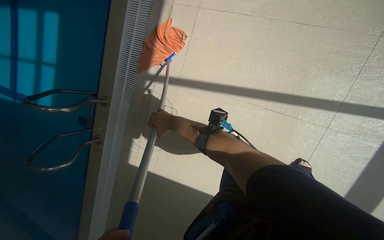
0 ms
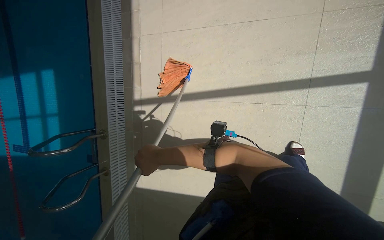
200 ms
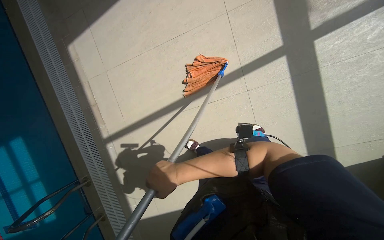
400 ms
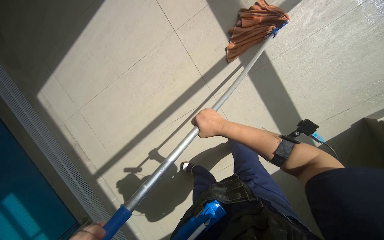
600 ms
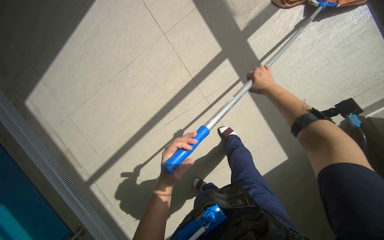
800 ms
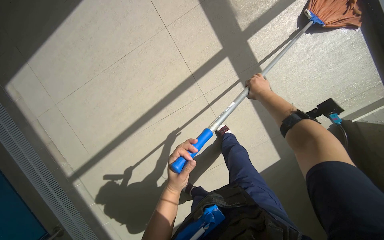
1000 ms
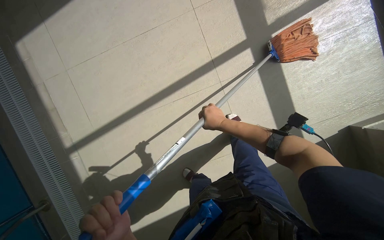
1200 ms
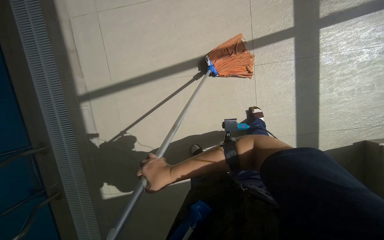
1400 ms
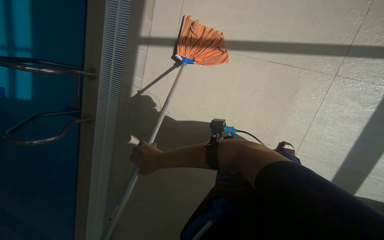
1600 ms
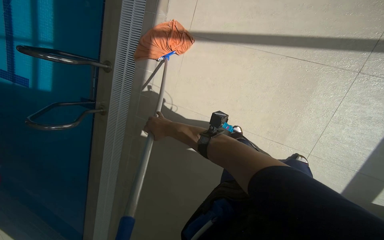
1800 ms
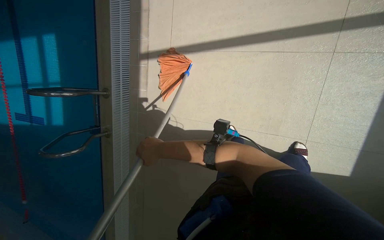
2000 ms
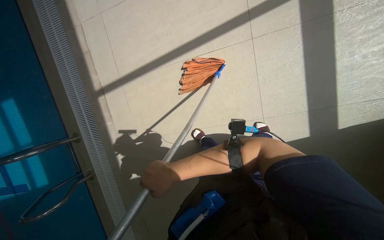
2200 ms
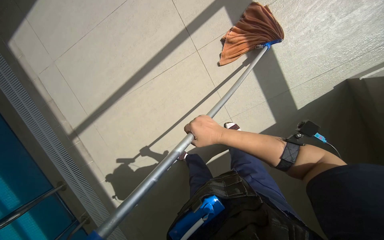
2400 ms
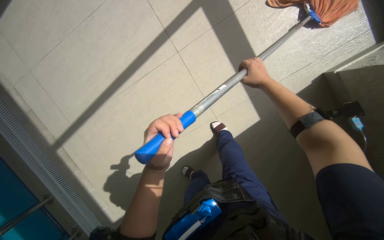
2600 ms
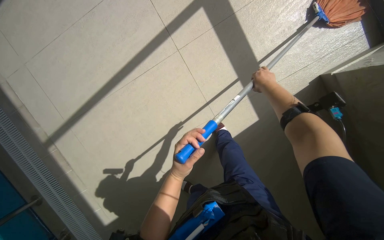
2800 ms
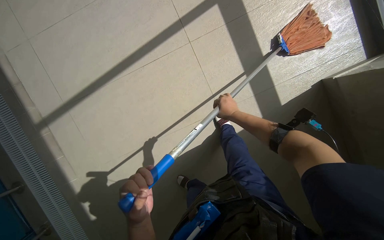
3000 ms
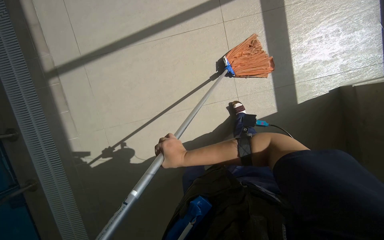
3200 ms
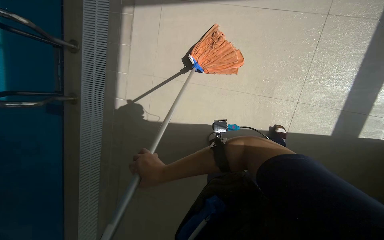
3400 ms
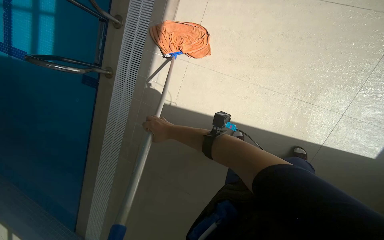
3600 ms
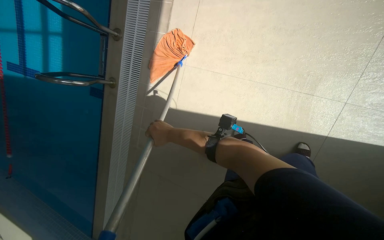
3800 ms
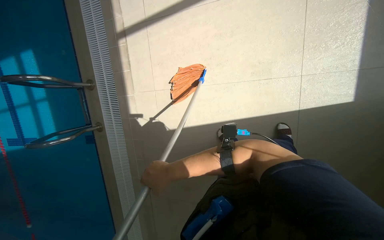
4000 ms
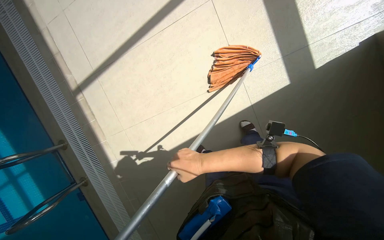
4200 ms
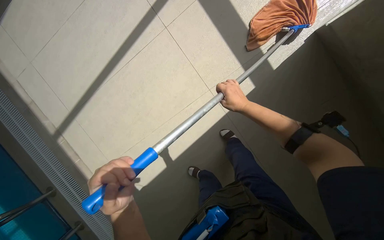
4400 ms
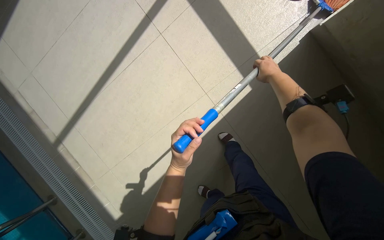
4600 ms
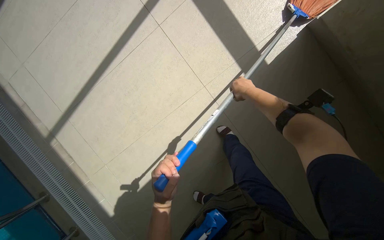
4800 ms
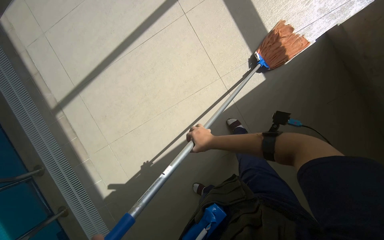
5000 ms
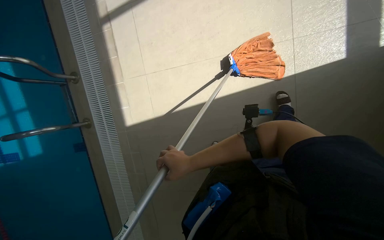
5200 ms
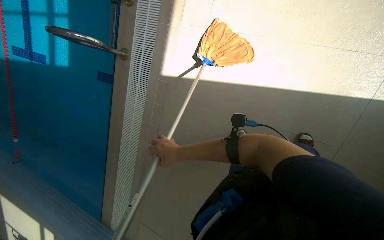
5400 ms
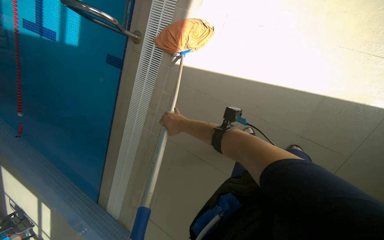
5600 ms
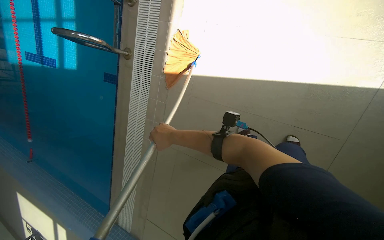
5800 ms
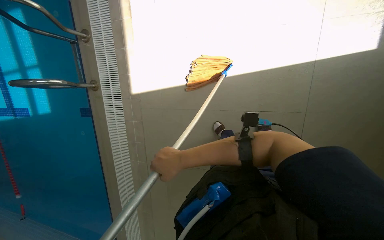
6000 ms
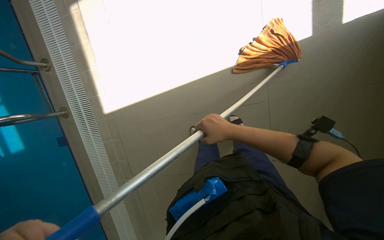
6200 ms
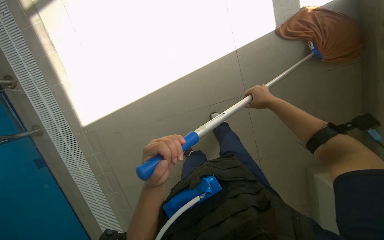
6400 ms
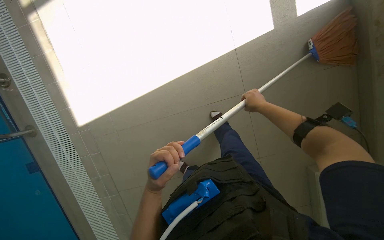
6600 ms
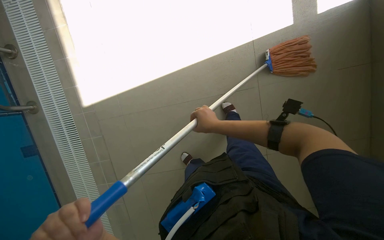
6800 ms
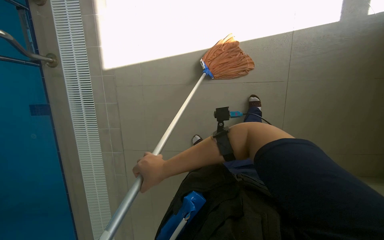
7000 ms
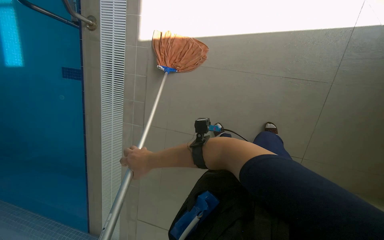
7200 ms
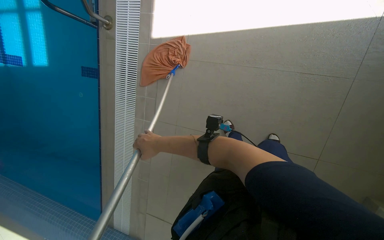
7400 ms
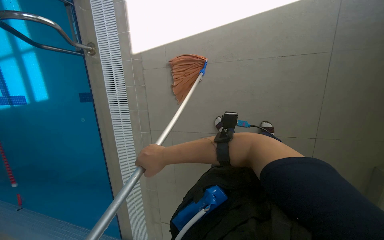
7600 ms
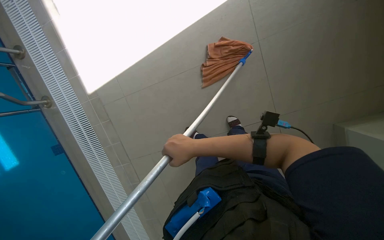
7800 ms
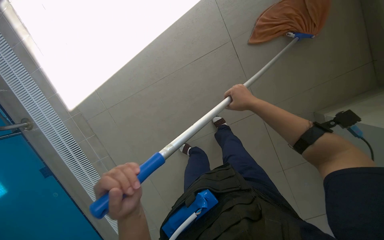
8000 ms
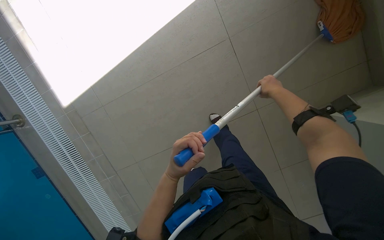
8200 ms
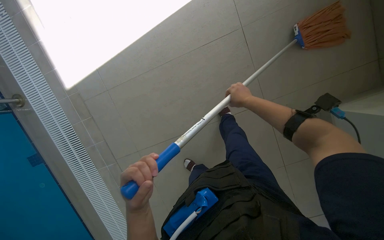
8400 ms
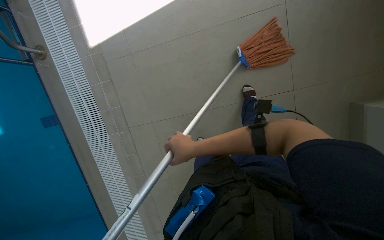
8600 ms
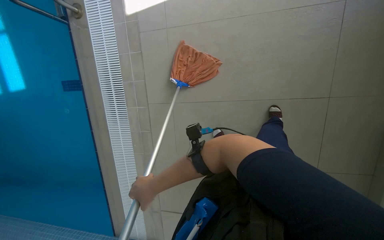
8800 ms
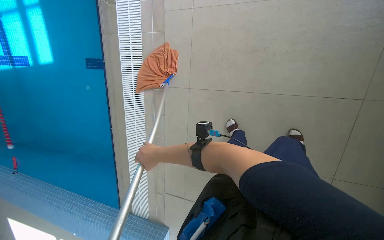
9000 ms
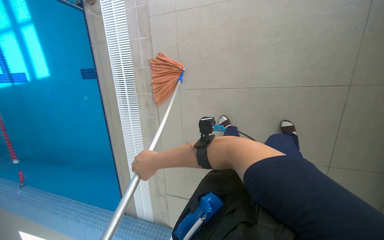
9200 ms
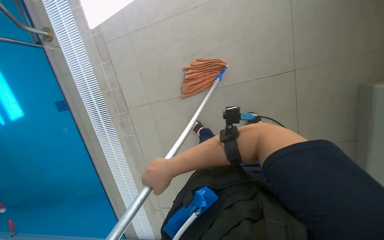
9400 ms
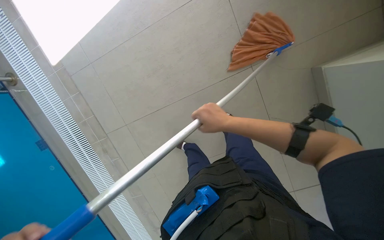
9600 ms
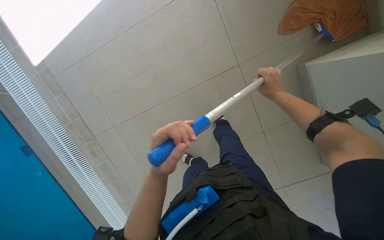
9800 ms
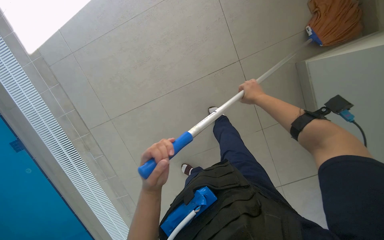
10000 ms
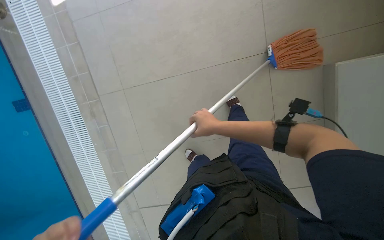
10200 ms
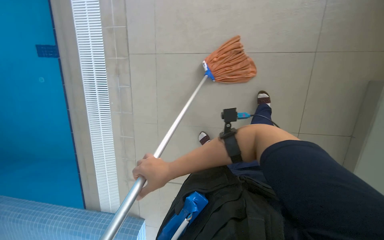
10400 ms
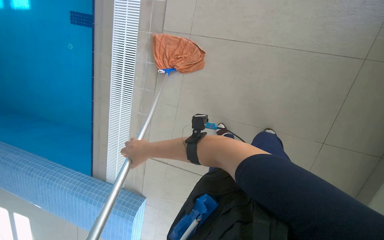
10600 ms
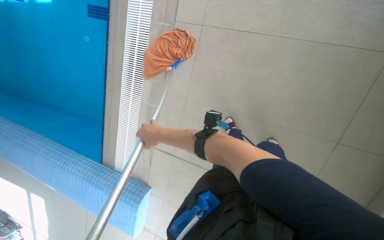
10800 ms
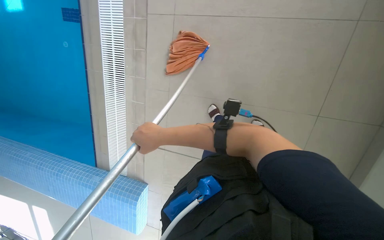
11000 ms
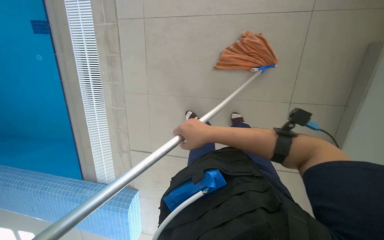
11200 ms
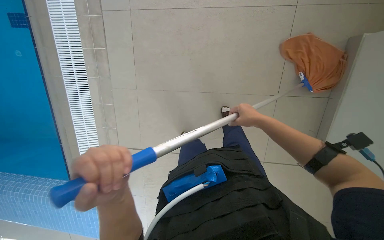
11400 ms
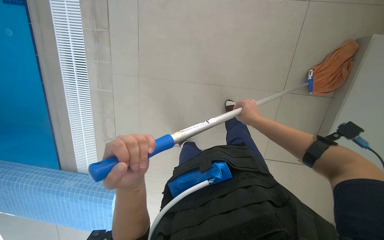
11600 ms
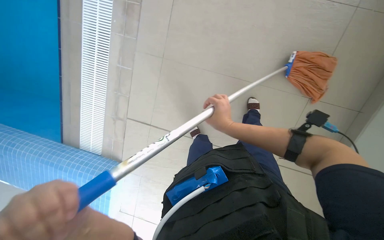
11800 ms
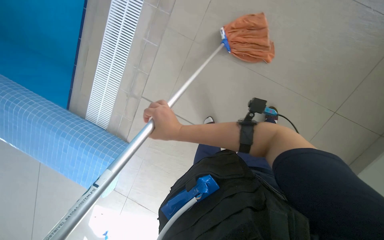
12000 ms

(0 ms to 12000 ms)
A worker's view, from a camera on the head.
Job: mopping floor.
The whole recording: Mopping pool deck. The worker mops the tiled floor next to the swimming pool.
0 ms - 1600 ms: The wearer looks roughly 10 degrees further upward. The scene rotates counterclockwise by approximately 25 degrees.
1600 ms - 3000 ms: The camera is carried approximately 50 cm. The camera pitches upward, by approximately 15 degrees. The scene rotates counterclockwise by roughly 40 degrees.
3000 ms - 4400 ms: The head travels roughly 40 cm. The view tips upward by some 15 degrees. Everything in view rotates roughly 40 degrees counterclockwise.
6000 ms - 7600 ms: The right hand goes to the right and returns, approximately 35 cm each way.
9000 ms - 10400 ms: The right hand shifts about 15 cm nearer to the camera, and moves roughly 50 cm to the right and comes back.
10400 ms - 12000 ms: The right hand swings left and right, about 40 cm each way, with 2 reversals.

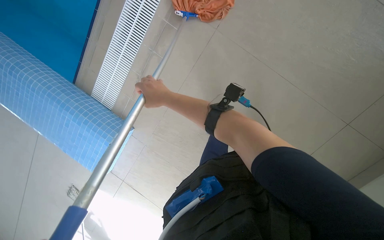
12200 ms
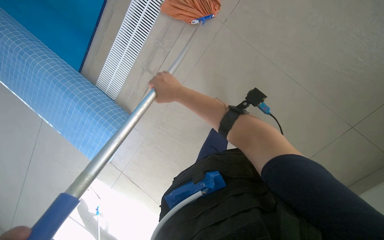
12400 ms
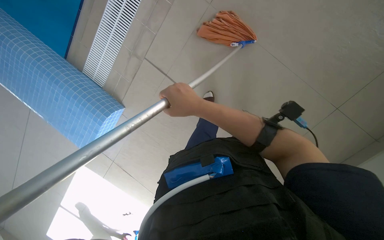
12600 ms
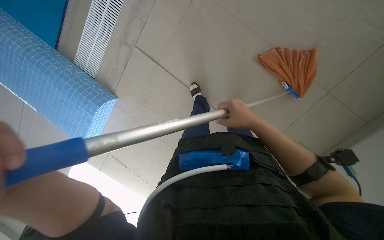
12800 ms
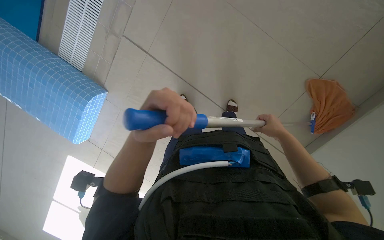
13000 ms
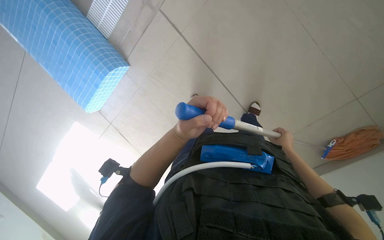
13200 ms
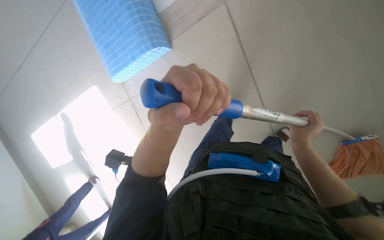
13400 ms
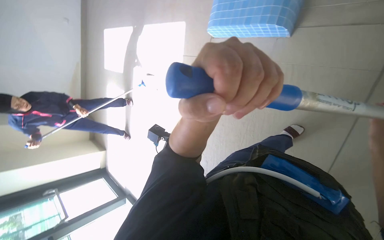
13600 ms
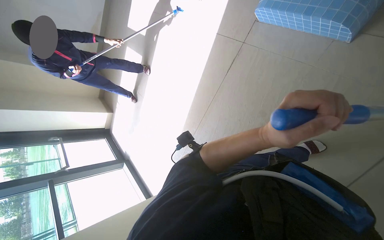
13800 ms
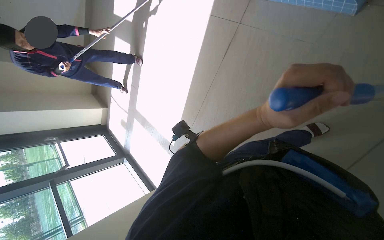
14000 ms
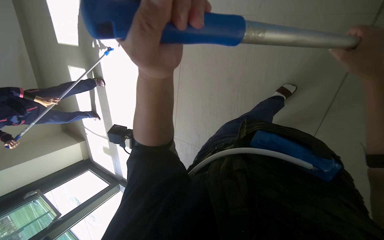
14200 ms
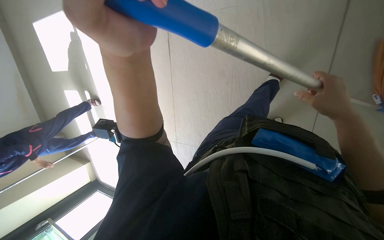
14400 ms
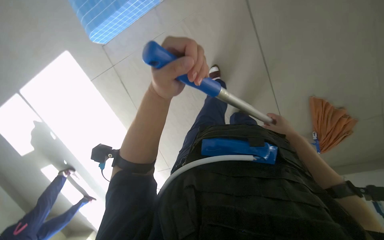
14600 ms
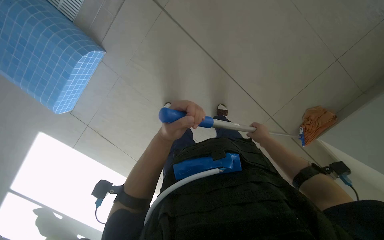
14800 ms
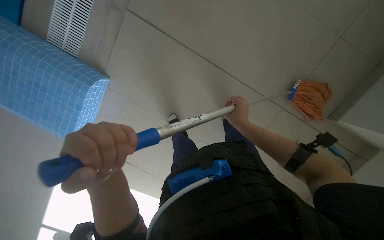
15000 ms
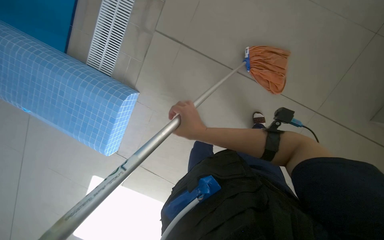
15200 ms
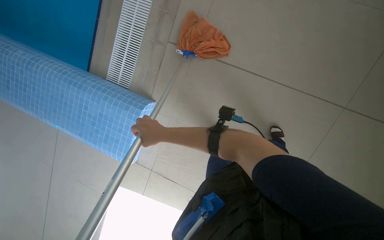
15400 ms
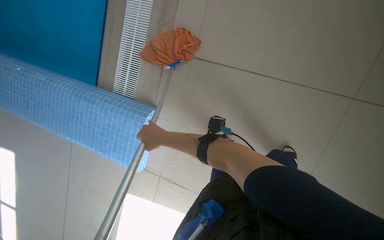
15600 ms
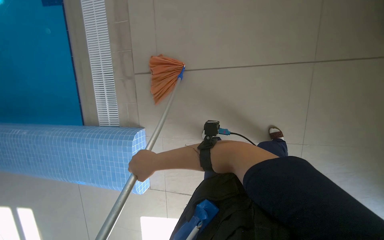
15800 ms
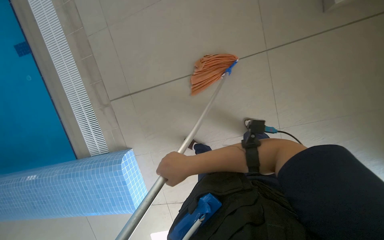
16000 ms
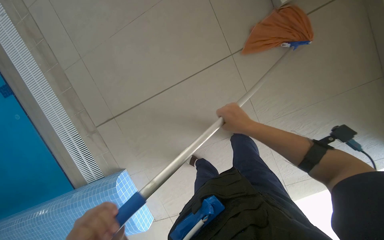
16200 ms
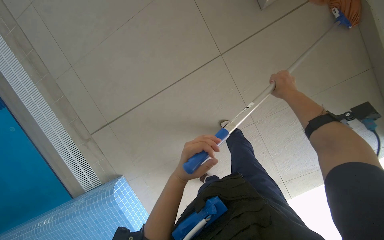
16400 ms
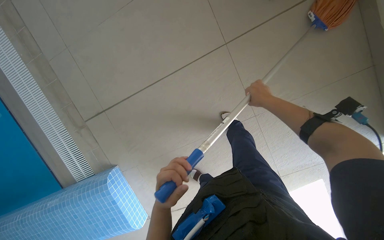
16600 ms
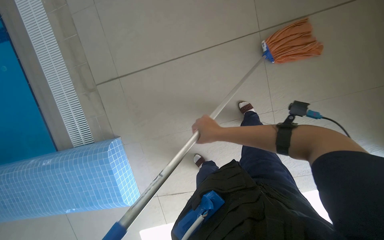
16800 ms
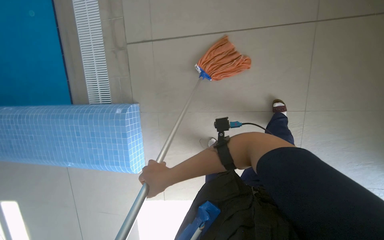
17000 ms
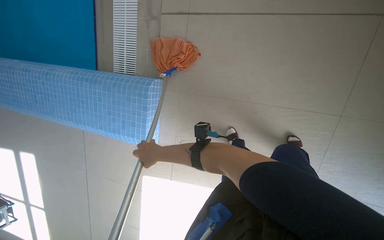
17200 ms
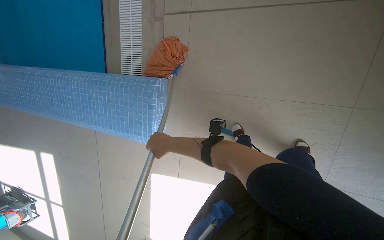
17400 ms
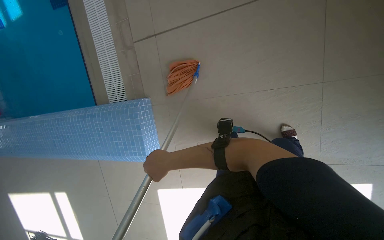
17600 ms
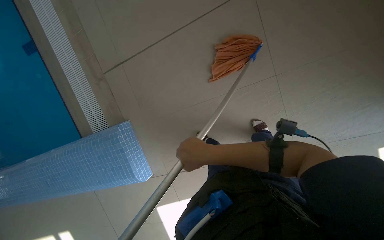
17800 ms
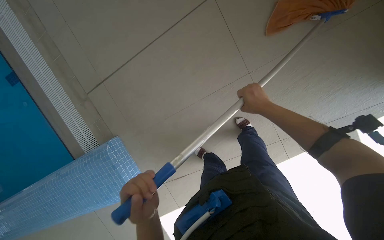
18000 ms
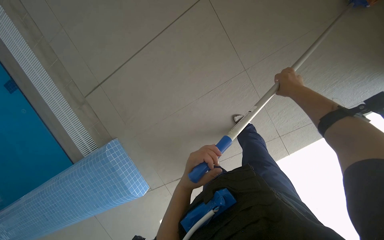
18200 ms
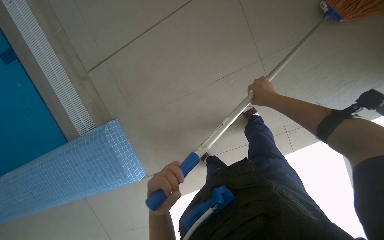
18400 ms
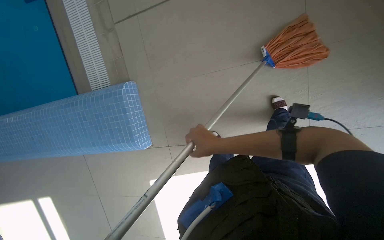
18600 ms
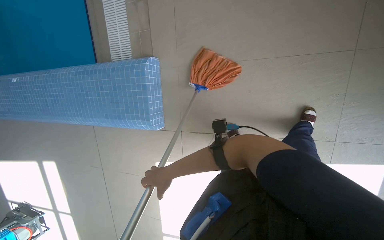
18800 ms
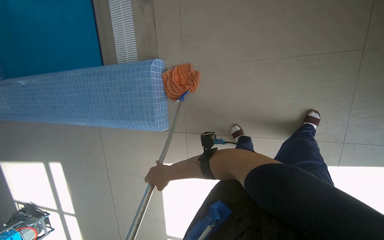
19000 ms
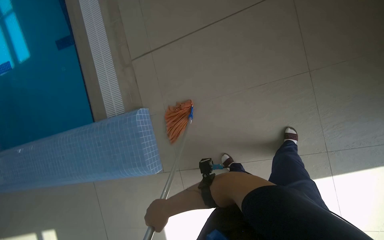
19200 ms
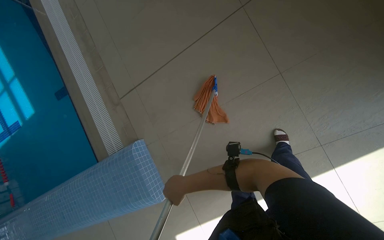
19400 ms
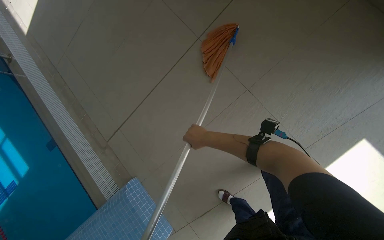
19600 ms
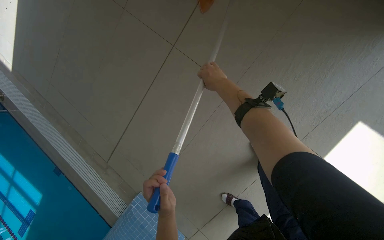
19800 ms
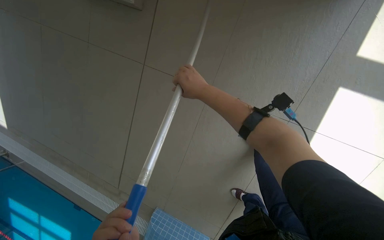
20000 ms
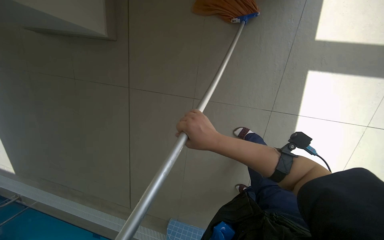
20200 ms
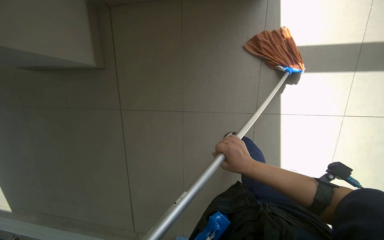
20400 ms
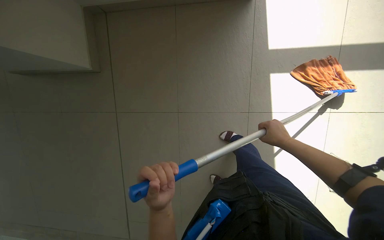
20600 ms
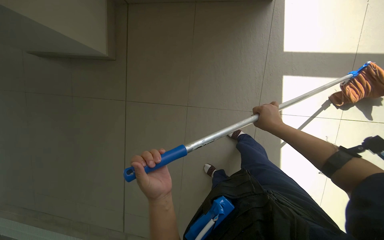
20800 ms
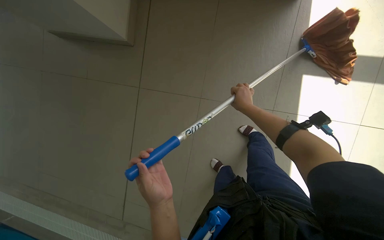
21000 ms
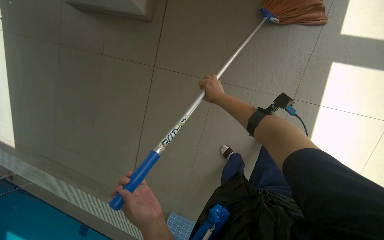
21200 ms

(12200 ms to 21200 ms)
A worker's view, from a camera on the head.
Job: mopping floor.
The whole recording: Mopping pool deck. The worker mops the tiled floor next to the swimming pool.
12200 ms - 13800 ms: The scene turns some 25 degrees clockwise in the picture.
15200 ms - 16600 ms: The right hand is displaced to the right and farther from the camera by approximately 35 cm.
19800 ms - 21200 ms: Everything in view rotates approximately 40 degrees counterclockwise.
